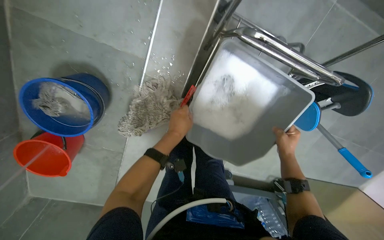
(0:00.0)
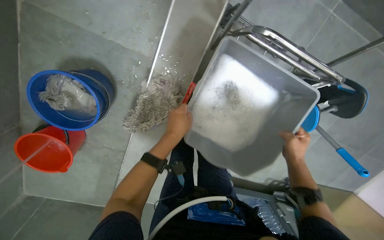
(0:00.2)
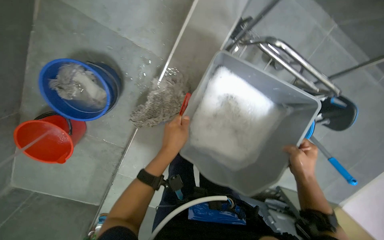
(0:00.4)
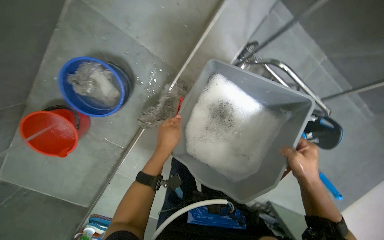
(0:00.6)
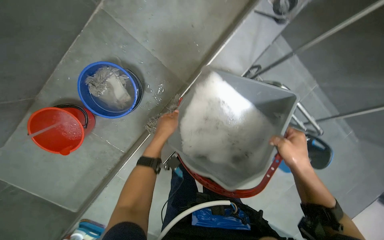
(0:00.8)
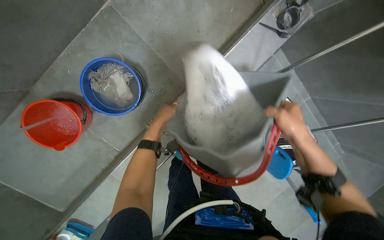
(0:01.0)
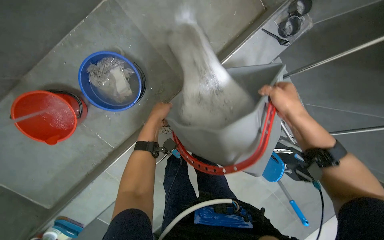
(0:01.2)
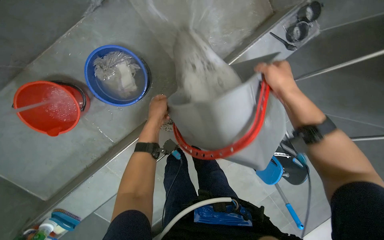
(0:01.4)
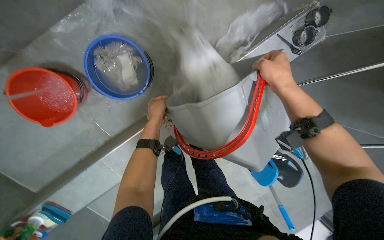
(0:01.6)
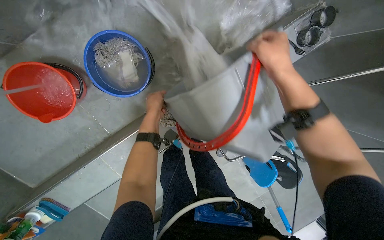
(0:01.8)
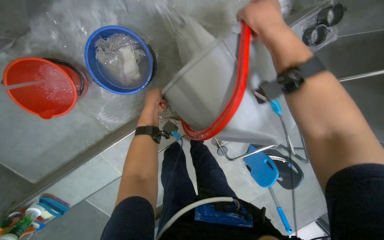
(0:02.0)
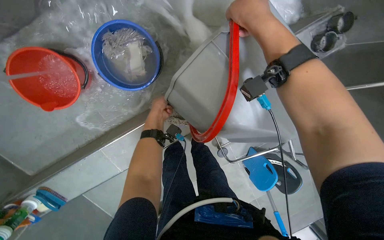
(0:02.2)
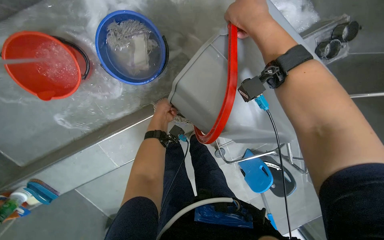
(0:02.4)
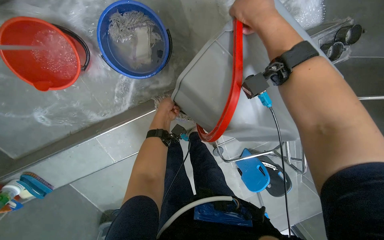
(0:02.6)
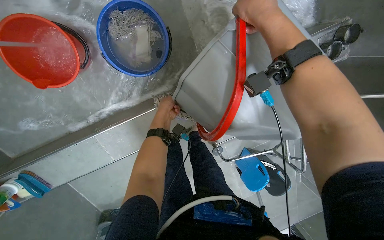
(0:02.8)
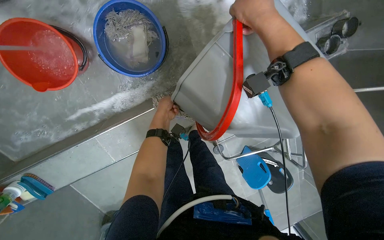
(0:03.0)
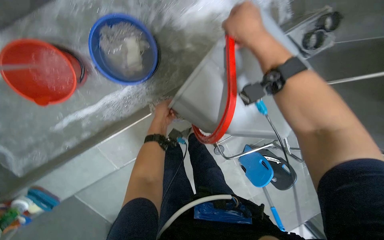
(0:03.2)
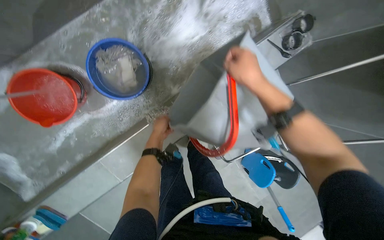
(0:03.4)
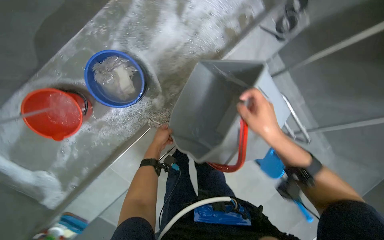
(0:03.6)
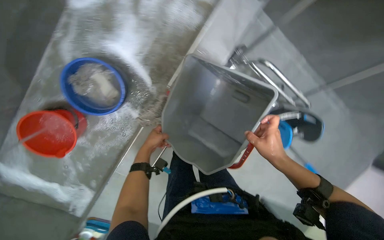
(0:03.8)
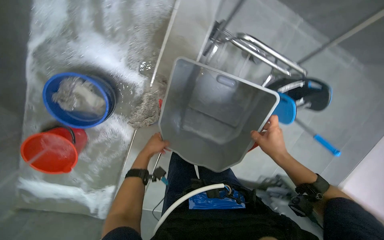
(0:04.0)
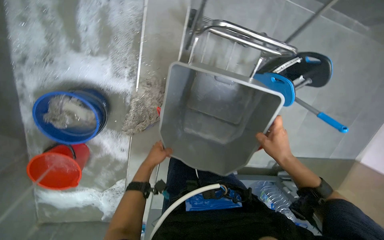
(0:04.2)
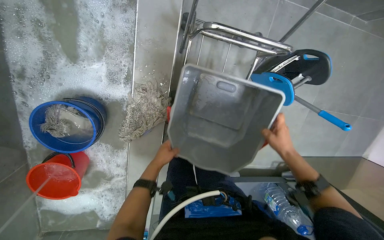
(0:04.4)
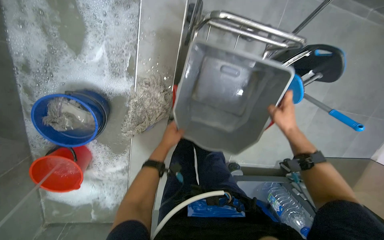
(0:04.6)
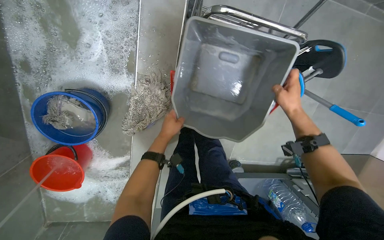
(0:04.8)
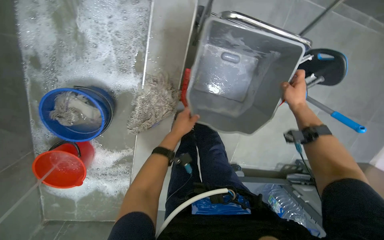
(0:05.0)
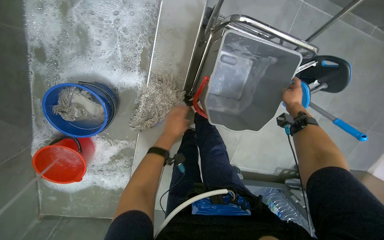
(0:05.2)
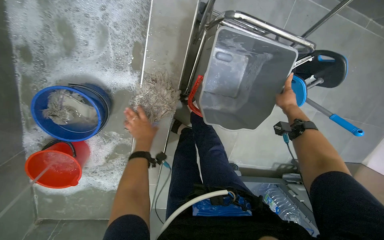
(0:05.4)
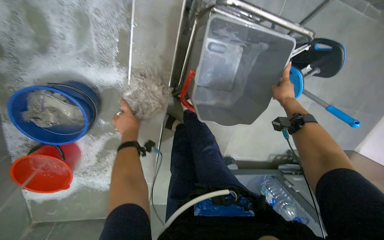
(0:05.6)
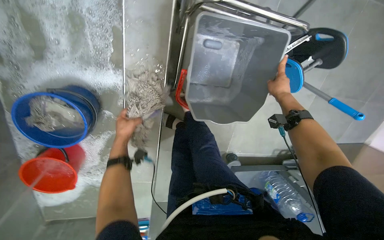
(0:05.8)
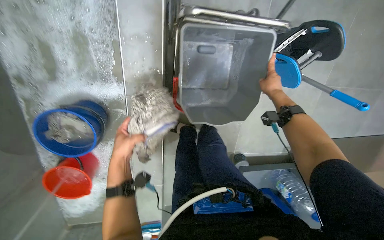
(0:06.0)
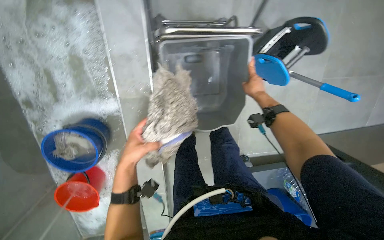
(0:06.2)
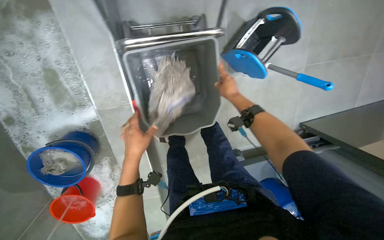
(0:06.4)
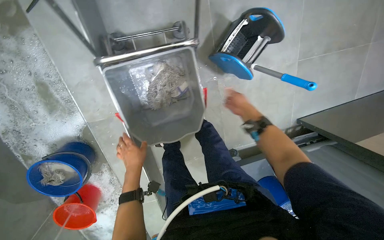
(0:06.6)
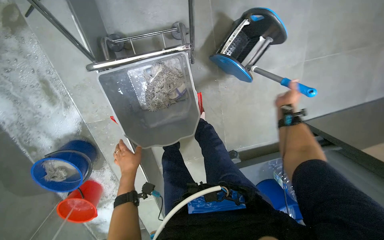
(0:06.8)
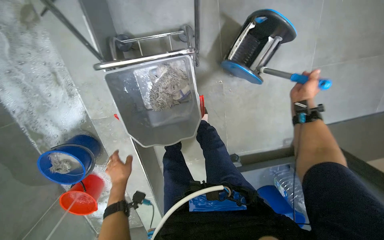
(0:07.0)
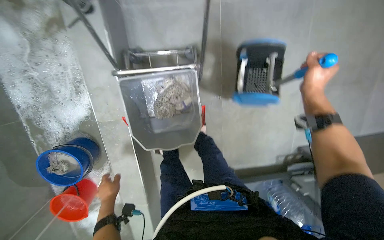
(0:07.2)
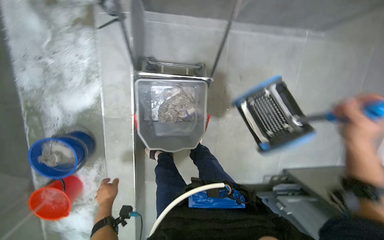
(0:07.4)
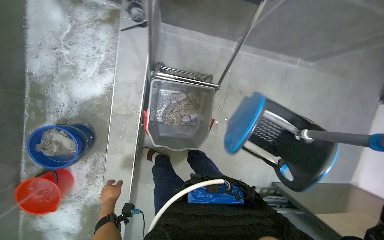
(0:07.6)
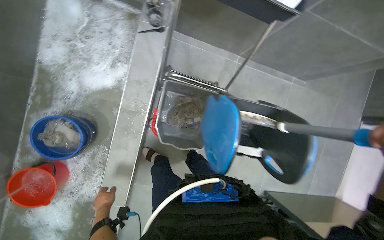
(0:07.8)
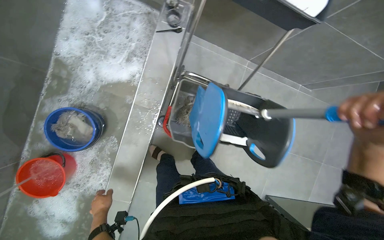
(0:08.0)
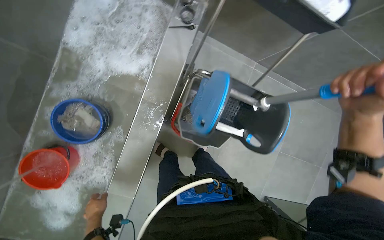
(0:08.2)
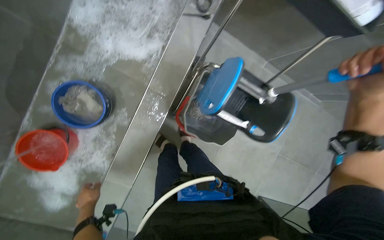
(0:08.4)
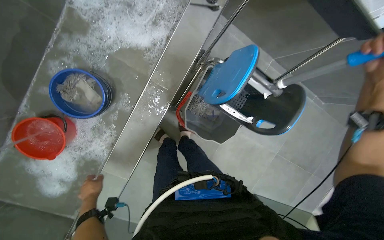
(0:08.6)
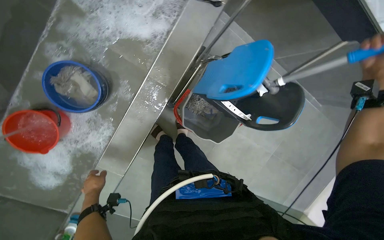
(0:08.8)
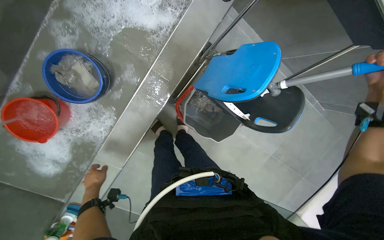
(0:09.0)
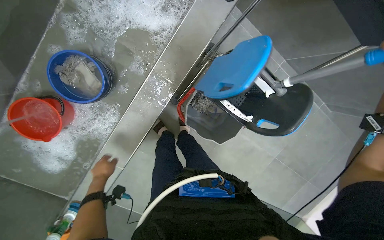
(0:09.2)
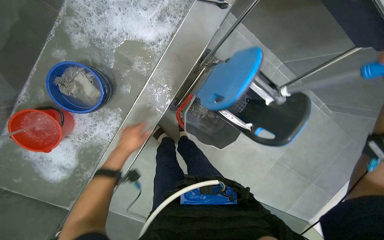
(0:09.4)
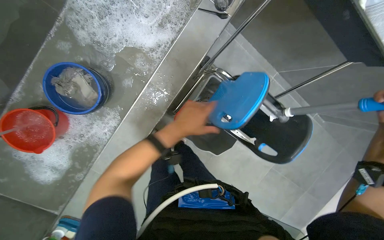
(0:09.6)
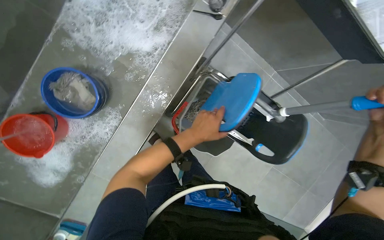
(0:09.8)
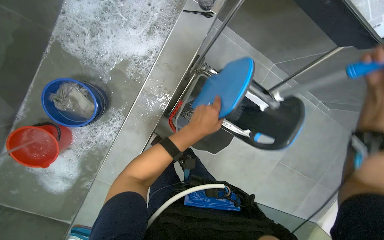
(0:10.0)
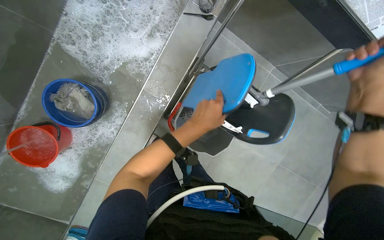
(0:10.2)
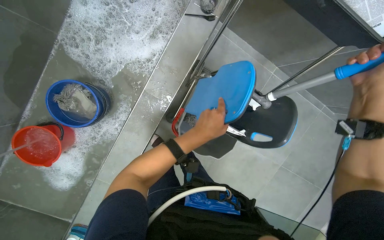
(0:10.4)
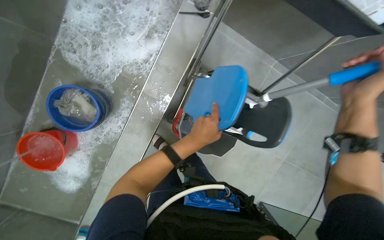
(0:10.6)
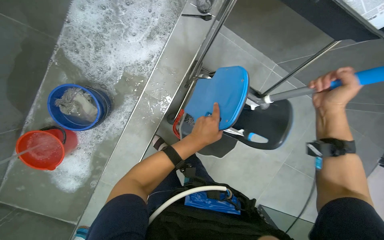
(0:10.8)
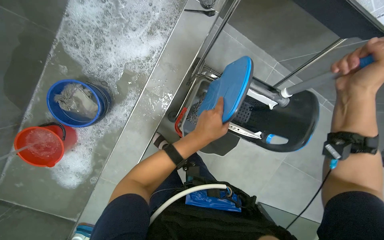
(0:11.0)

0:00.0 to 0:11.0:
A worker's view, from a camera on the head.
Job: preparing cleaning supplies.
The whole recording: Rinsing and wringing mop head. The worker rinses and wrings the mop head in the bucket and empties dirty water.
0:00.0 to 0:01.6: The view swings roughly 15 degrees to the right. The wearer looks some 15 degrees further upward. The scene rotates clockwise by some 30 degrees. The right hand is displaced up the picture, nearer to the camera and to the left by approximately 60 cm. Meanwhile the left hand heads to the left, covering some 25 cm.
0:01.6 to 0:03.2: The right hand moves to the left and up the picture, about 20 cm.
0:03.2 to 0:04.8: The view swings some 15 degrees to the left. The scene rotates counterclockwise by roughly 45 degrees.
0:04.8 to 0:06.2: The left hand heads nearer to the camera, covering roughly 15 cm, while the right hand is displaced farther from the camera by approximately 10 cm.
0:06.2 to 0:07.8: The view tips upward by about 15 degrees.
0:07.8 to 0:09.4: The left hand moves up the picture and nearer to the camera, about 20 cm.
0:09.4 to 0:11.0: The left hand moves to the right, some 25 cm.

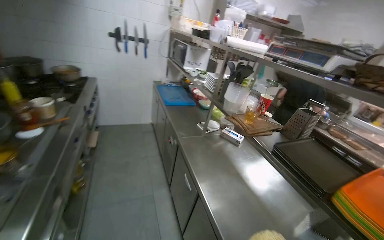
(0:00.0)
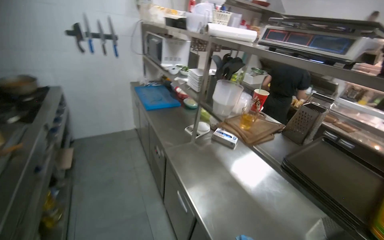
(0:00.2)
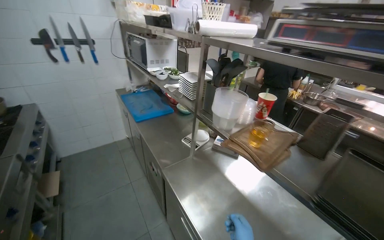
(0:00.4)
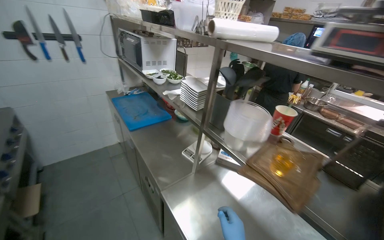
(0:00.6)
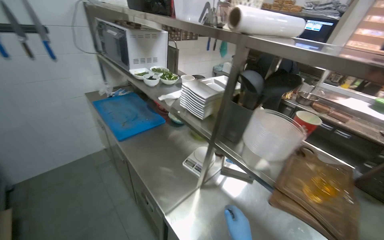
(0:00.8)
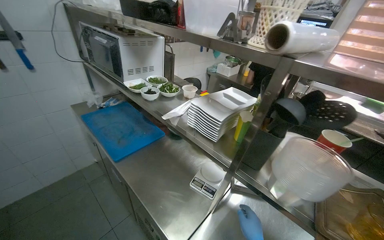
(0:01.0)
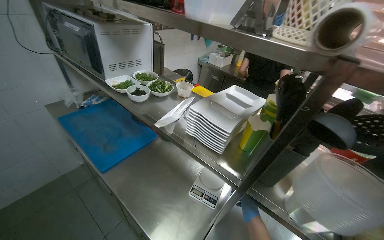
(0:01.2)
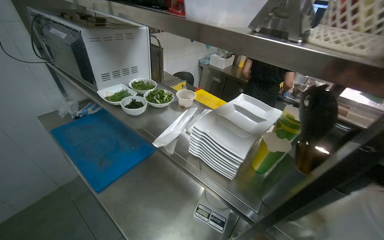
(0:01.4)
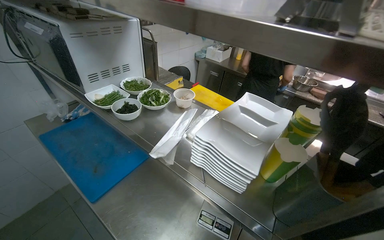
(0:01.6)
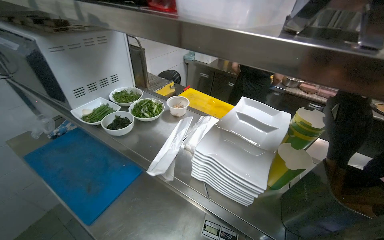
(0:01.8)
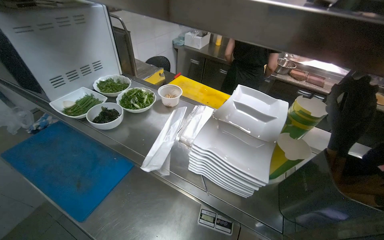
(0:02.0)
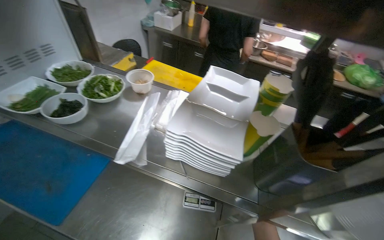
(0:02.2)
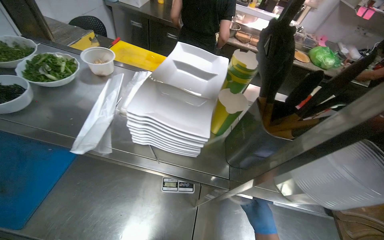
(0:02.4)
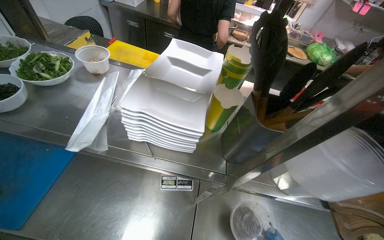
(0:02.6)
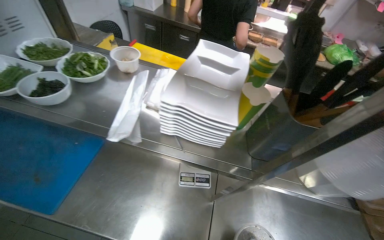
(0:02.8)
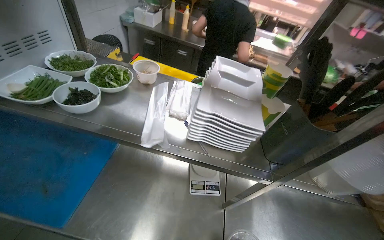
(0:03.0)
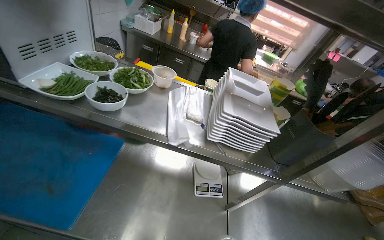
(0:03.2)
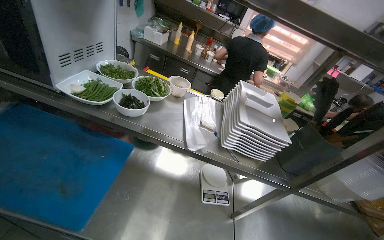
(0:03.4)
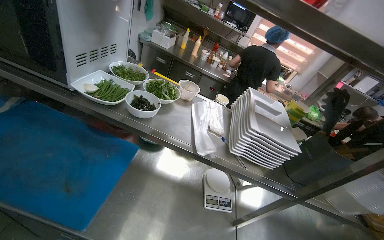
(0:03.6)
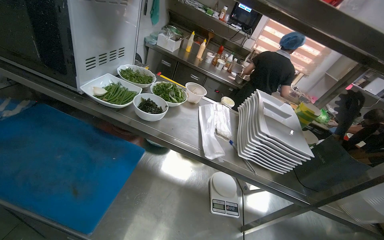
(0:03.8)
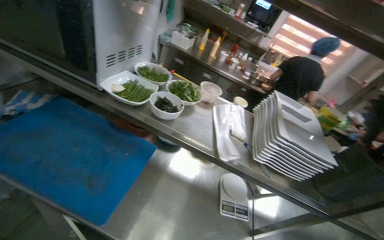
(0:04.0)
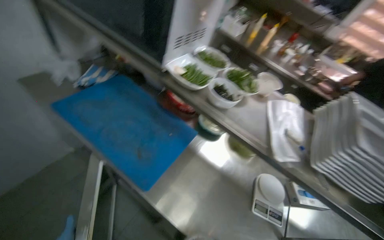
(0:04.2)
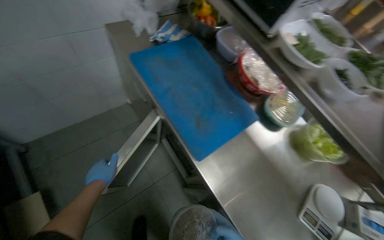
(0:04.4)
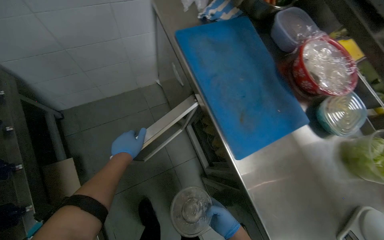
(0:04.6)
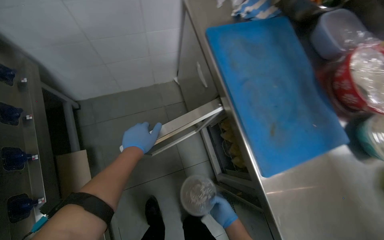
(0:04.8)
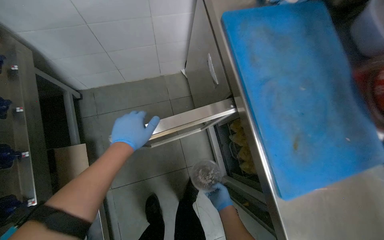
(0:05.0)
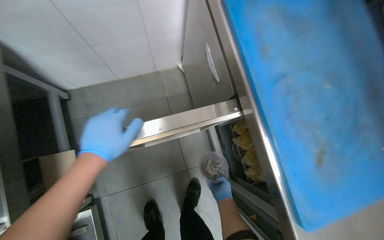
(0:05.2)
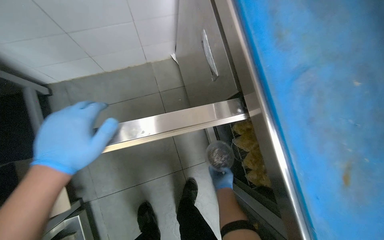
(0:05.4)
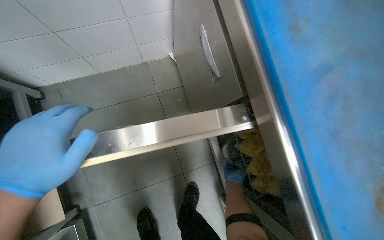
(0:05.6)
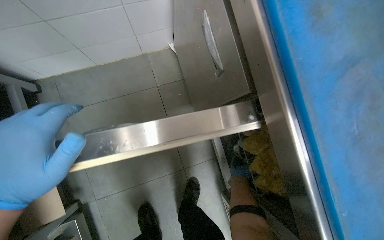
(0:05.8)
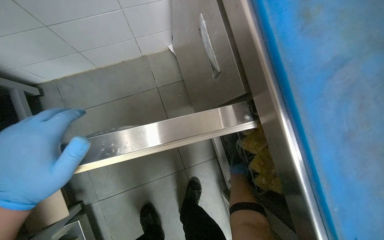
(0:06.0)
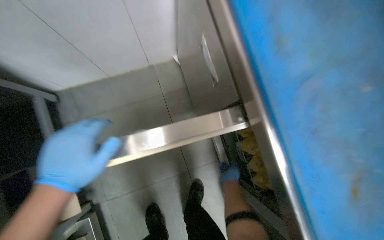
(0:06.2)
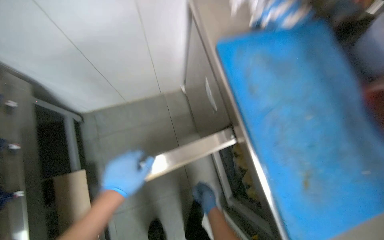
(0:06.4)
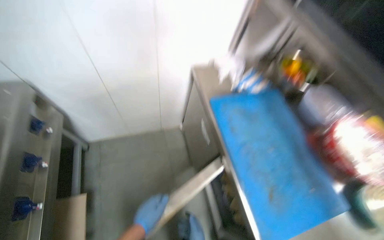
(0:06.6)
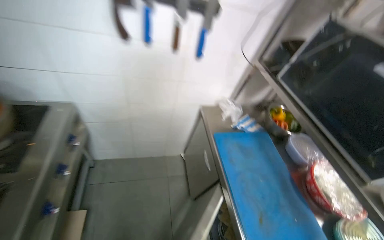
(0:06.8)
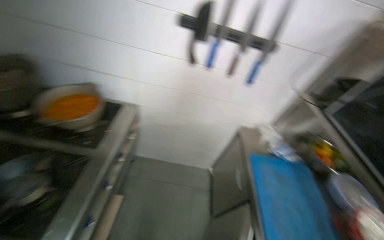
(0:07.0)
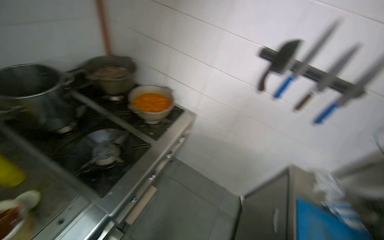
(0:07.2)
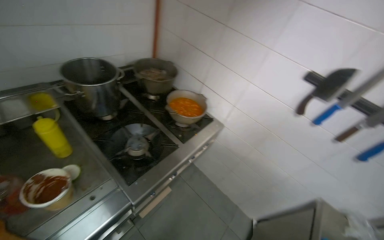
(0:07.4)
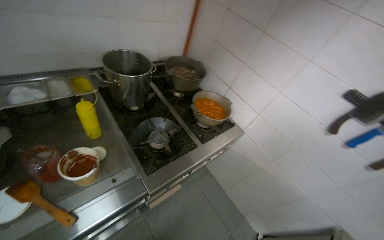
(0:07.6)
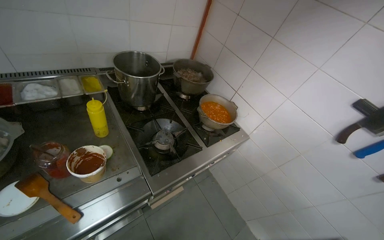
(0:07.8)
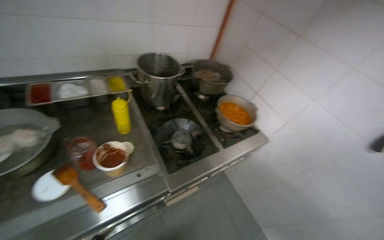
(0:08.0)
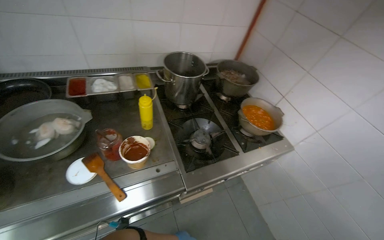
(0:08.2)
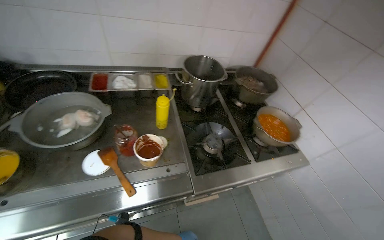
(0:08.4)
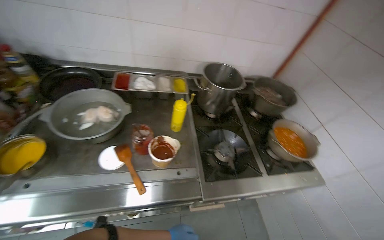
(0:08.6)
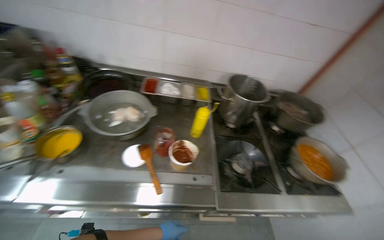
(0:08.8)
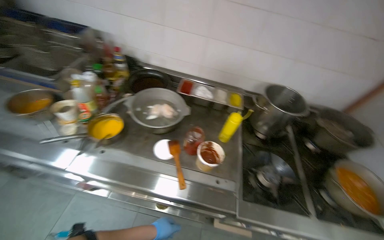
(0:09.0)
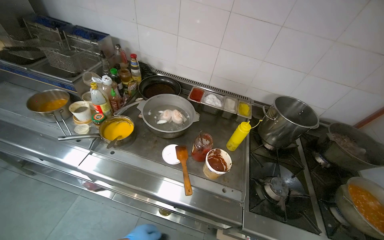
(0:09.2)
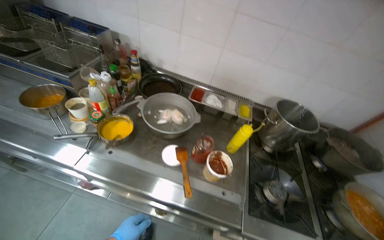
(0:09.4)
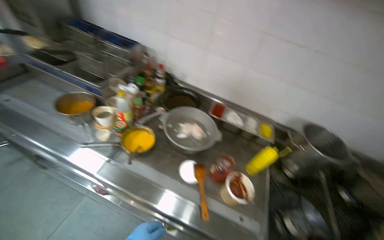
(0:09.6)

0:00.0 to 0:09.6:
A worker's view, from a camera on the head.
Job: preparing food.
The whole recording: Weighing and portioning noodles. The worker weighs and portions noodles into plastic bags using a scale.
0:00.0 to 0:01.6: The camera travels about 1 m. The wearer looks approximately 35 degrees further to the right. The wearer looks roughly 15 degrees further downward.
0:01.6 to 0:03.2: The wearer looks roughly 30 degrees further to the right.
0:03.2 to 0:04.8: The head travels approximately 50 cm. The wearer looks about 60 degrees further to the left. The view tips downward by approximately 15 degrees.
0:04.8 to 0:06.4: The right hand shifts about 20 cm up the picture, and reaches some 40 cm farther from the camera, then returns.
0:06.4 to 0:08.0: The head travels approximately 70 cm. The head rotates about 75 degrees to the left. The view tips upward by some 45 degrees.
0:08.0 to 0:09.6: The wearer's head swings some 50 degrees to the left. The view tips upward by about 10 degrees.
